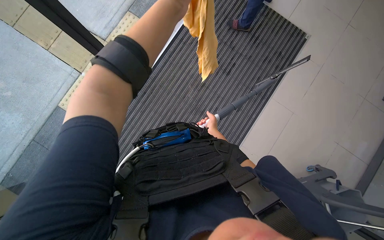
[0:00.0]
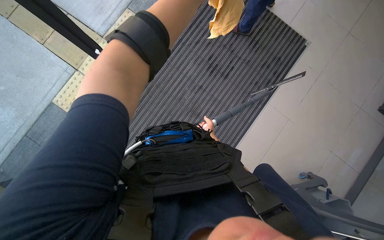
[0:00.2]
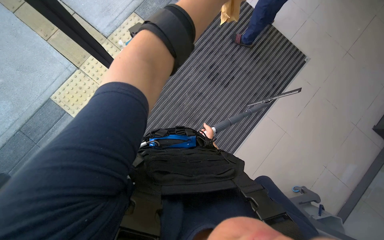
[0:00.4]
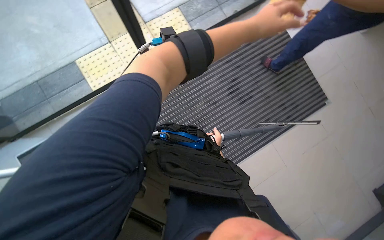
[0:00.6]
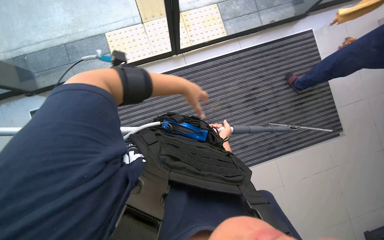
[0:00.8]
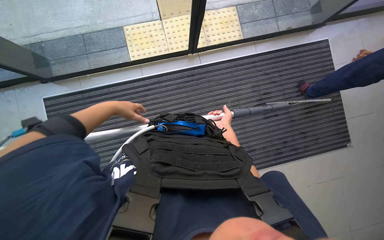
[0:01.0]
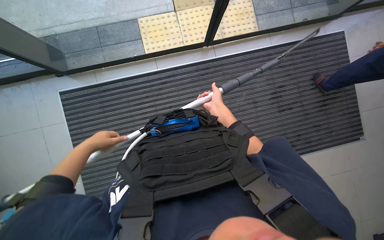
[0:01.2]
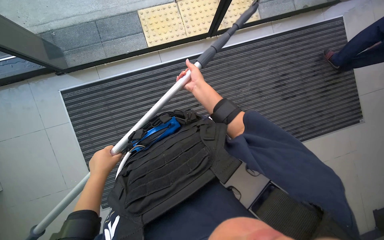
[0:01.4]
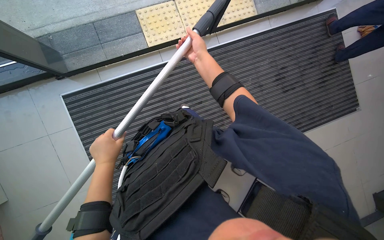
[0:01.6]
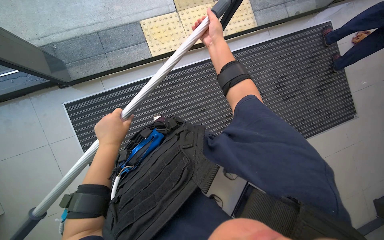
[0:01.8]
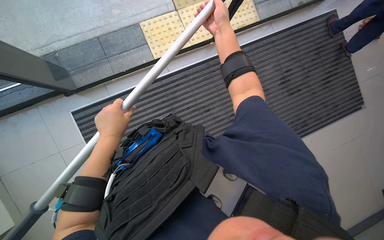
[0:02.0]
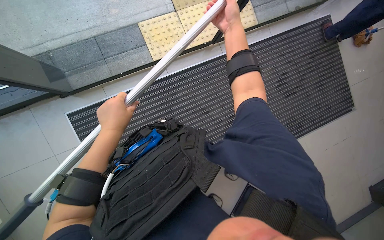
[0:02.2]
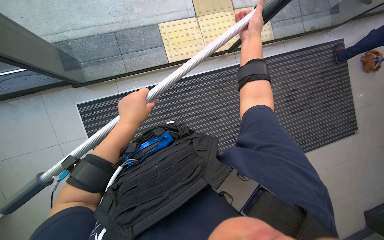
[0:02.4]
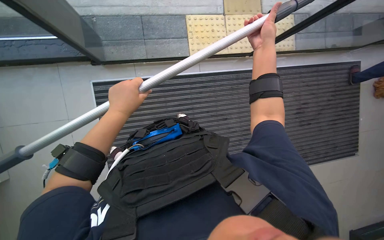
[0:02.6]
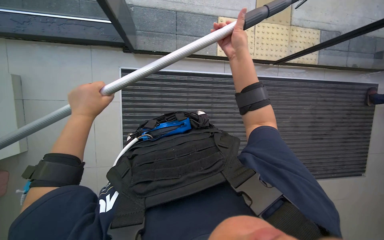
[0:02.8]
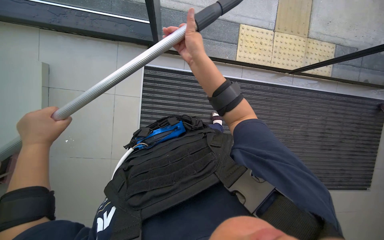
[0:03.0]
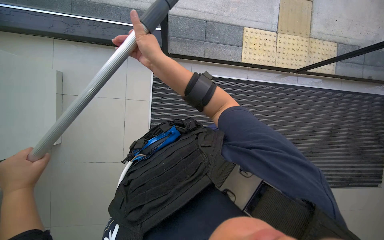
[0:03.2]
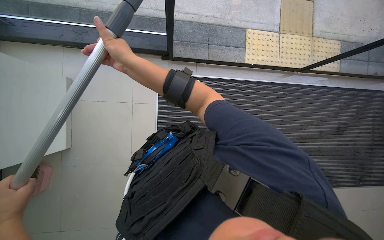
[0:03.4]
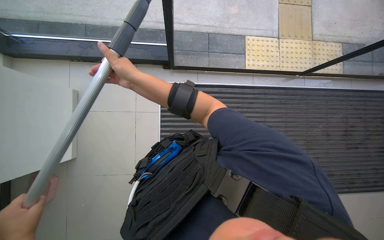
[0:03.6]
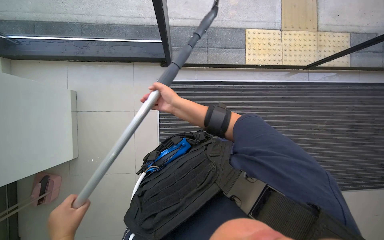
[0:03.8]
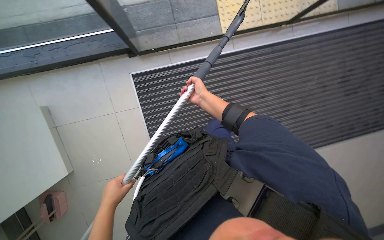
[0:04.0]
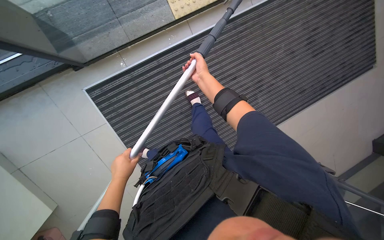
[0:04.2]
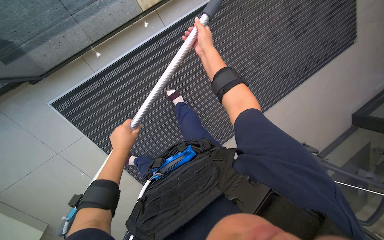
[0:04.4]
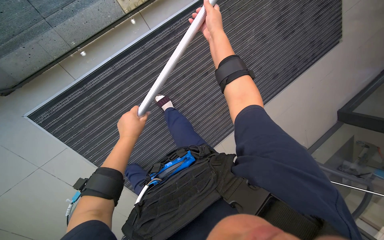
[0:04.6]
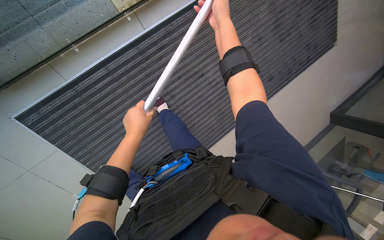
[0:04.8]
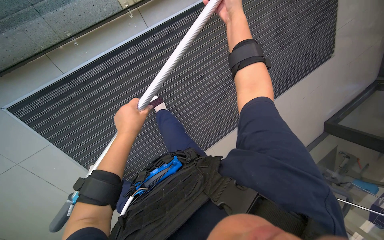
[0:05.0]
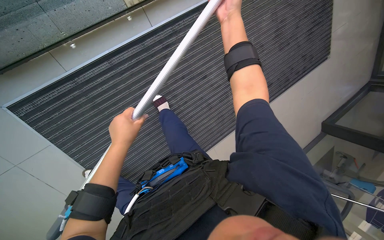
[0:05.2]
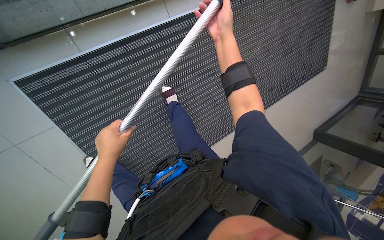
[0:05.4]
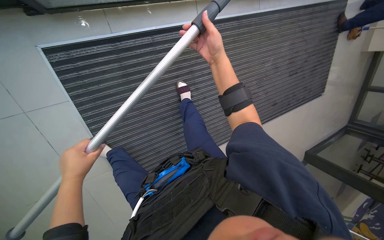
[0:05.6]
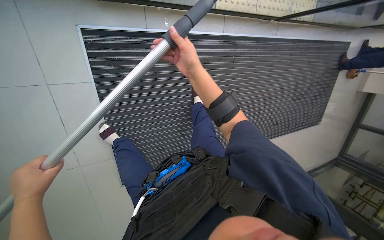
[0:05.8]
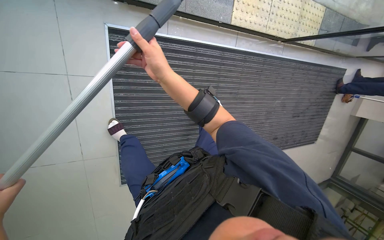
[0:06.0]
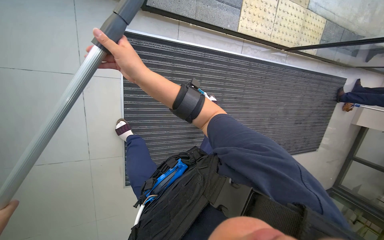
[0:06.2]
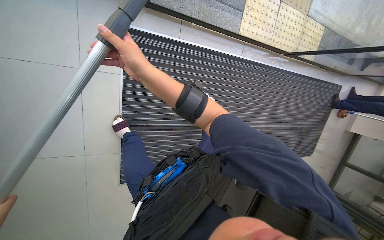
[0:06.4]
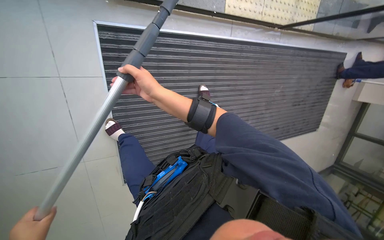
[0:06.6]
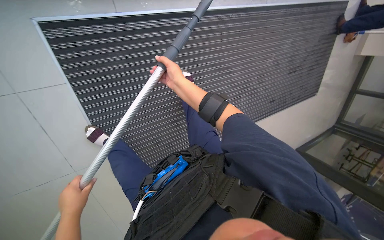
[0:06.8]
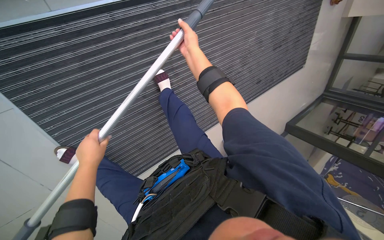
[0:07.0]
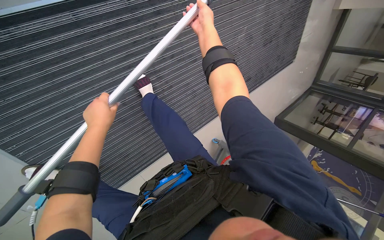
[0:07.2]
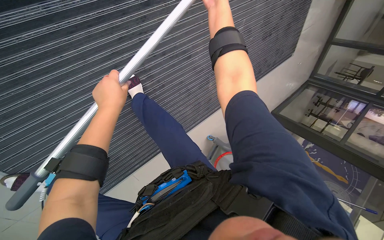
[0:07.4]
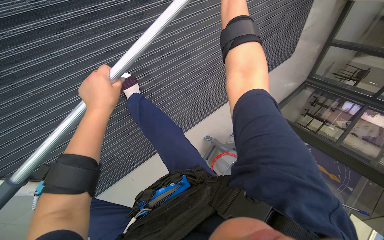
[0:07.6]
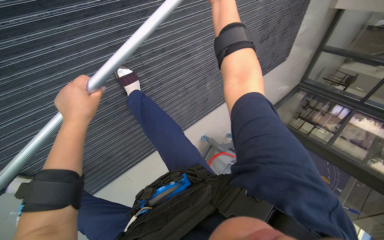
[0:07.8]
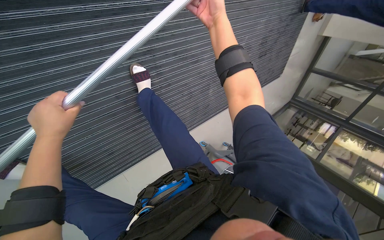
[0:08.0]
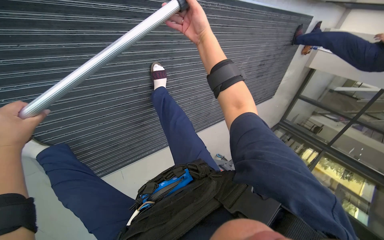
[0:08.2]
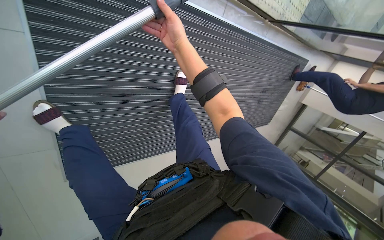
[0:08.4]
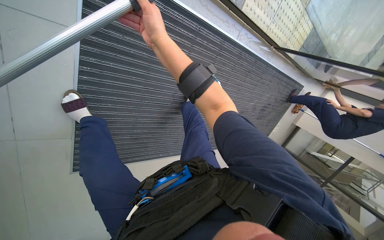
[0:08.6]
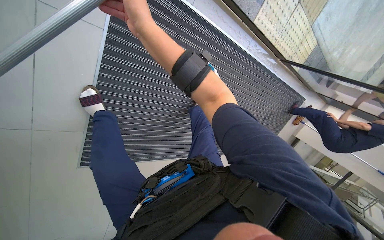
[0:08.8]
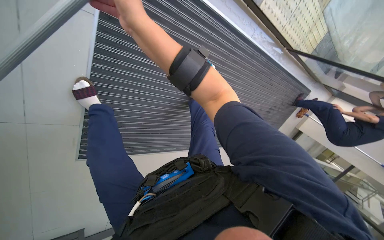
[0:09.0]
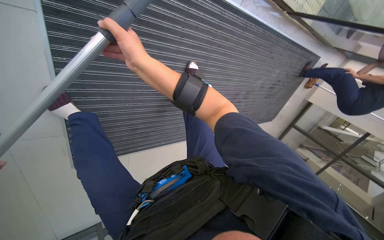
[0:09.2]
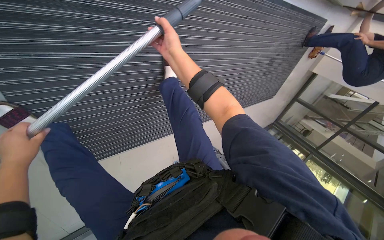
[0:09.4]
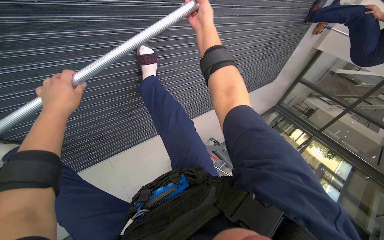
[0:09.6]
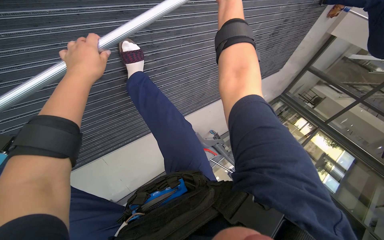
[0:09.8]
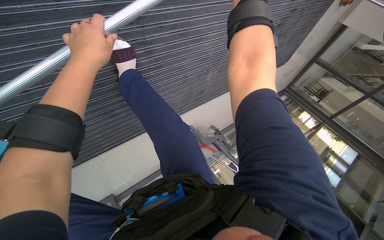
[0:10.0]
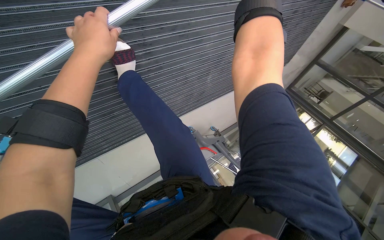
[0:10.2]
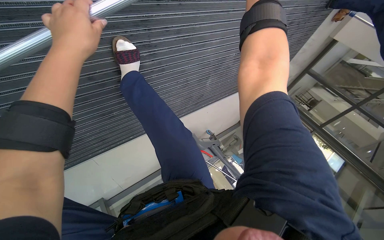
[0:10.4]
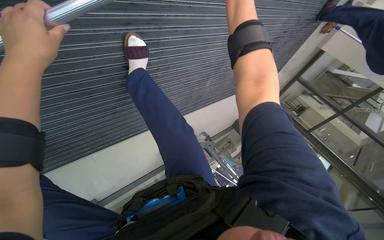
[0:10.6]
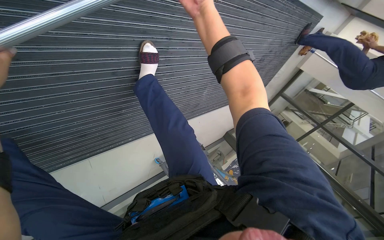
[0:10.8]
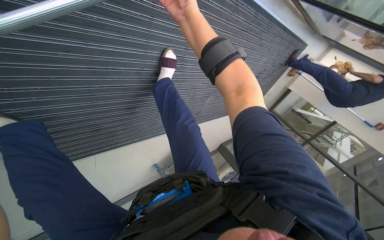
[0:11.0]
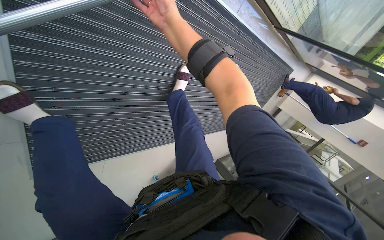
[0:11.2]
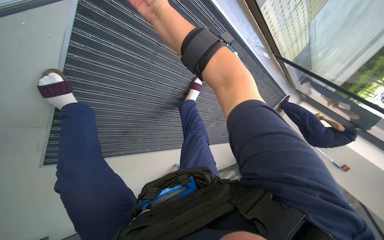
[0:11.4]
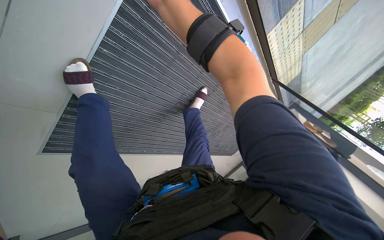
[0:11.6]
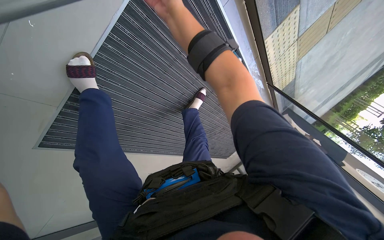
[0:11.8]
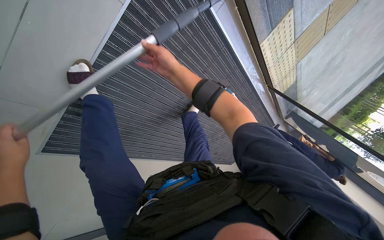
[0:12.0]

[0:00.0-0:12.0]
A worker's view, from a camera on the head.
Job: cleaning windows.
The whole recording: Cleaning glass windows. The worker cleans the large glass windows using a squeegee on a long pole and a cloth.
0:00.0 to 0:01.6: The scene turns approximately 40 degrees clockwise in the picture.
0:01.6 to 0:03.0: The left hand moves to the left and nearer to the camera, about 35 cm.
0:03.0 to 0:04.4: The scene turns some 30 degrees counterclockwise in the picture.
0:06.0 to 0:07.6: The head travels roughly 70 cm. The wearer looks about 25 degrees further downward.
0:07.6 to 0:09.0: The camera travels roughly 70 cm. The view tilts roughly 20 degrees upward. The scene rotates clockwise by some 30 degrees.
0:09.0 to 0:10.4: The head travels approximately 60 cm. The view tips downward by approximately 30 degrees.
0:10.4 to 0:12.0: The camera is carried about 80 cm. The camera sweeps to the right, by roughly 20 degrees. The wearer looks roughly 35 degrees further upward.

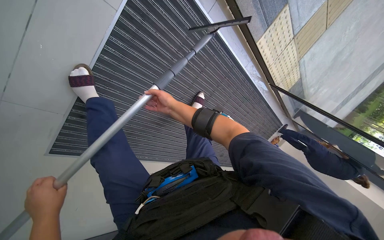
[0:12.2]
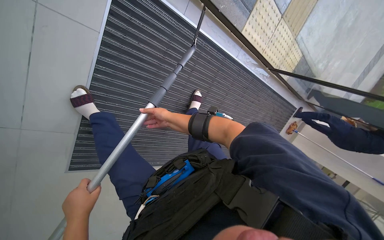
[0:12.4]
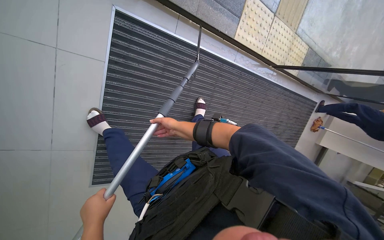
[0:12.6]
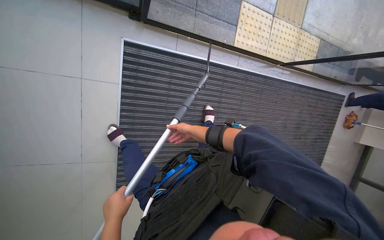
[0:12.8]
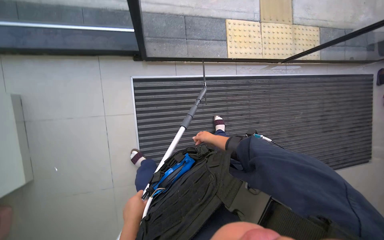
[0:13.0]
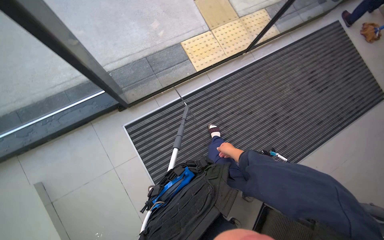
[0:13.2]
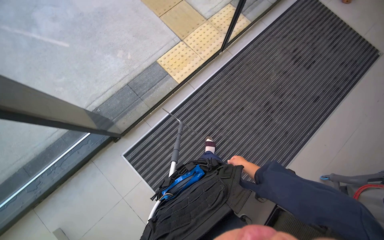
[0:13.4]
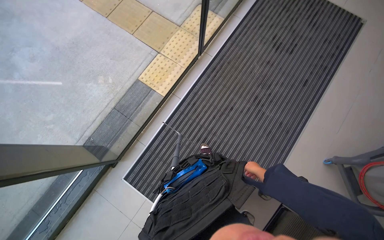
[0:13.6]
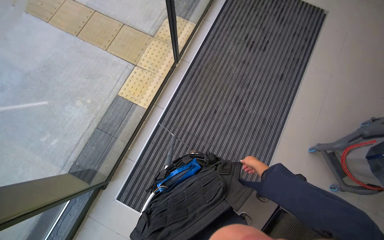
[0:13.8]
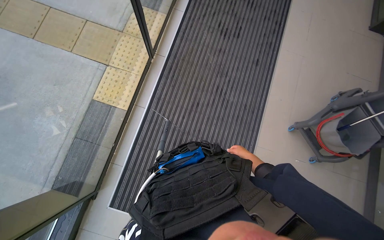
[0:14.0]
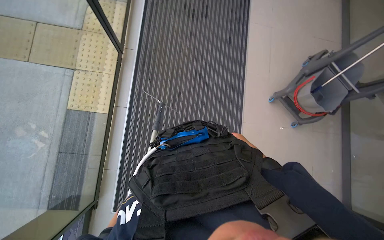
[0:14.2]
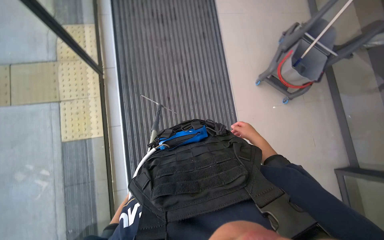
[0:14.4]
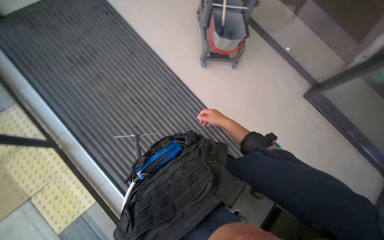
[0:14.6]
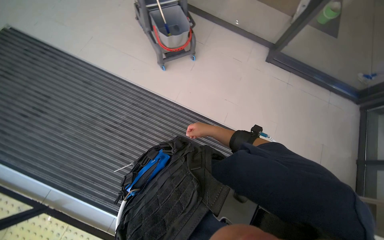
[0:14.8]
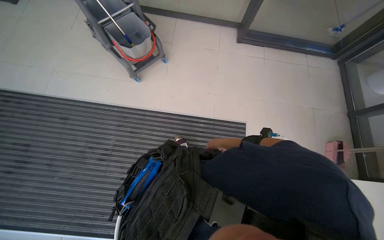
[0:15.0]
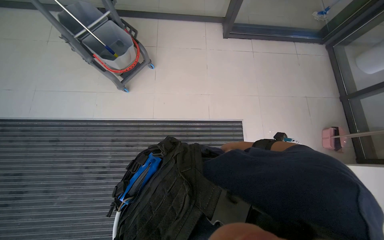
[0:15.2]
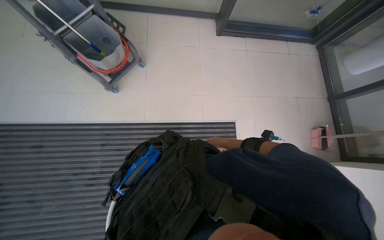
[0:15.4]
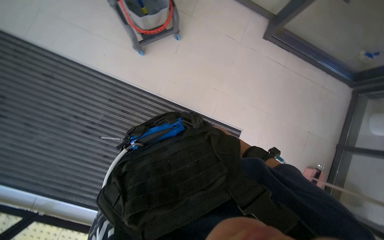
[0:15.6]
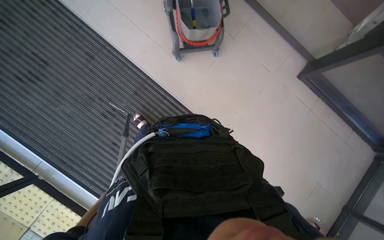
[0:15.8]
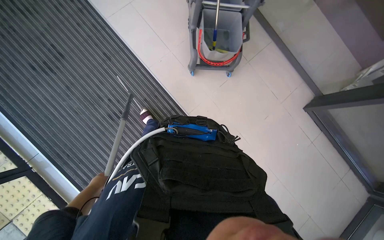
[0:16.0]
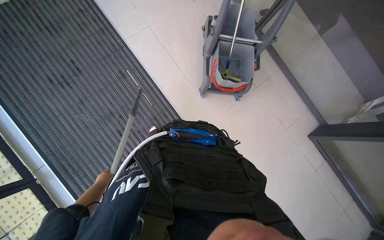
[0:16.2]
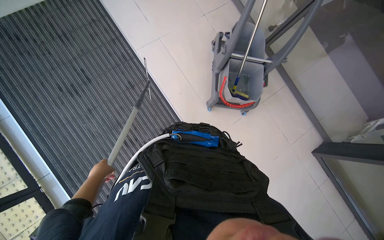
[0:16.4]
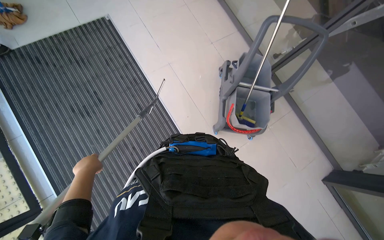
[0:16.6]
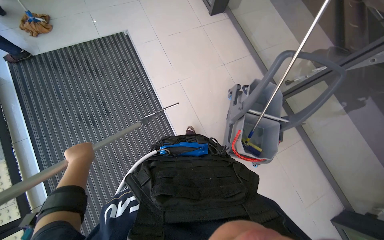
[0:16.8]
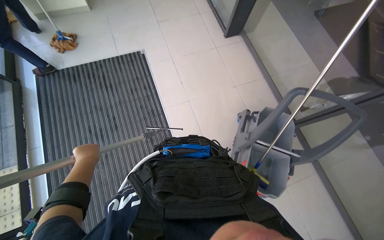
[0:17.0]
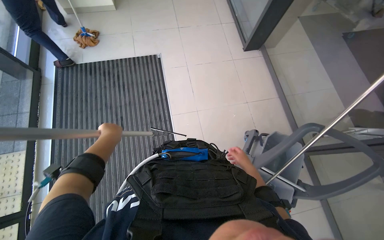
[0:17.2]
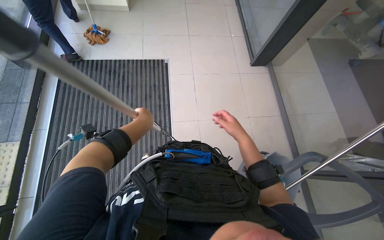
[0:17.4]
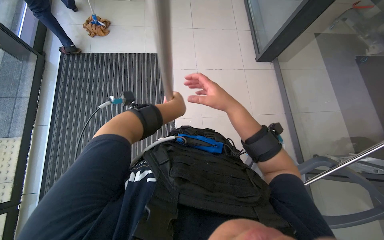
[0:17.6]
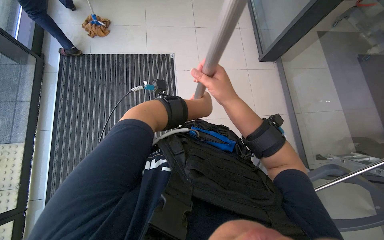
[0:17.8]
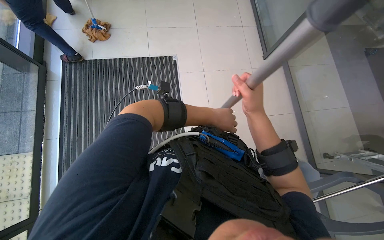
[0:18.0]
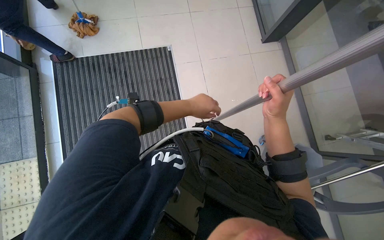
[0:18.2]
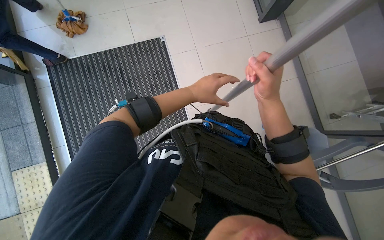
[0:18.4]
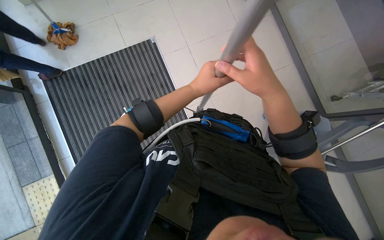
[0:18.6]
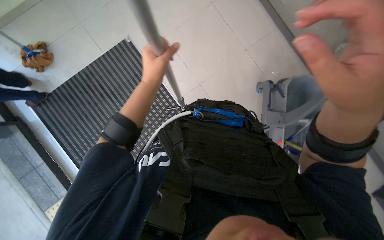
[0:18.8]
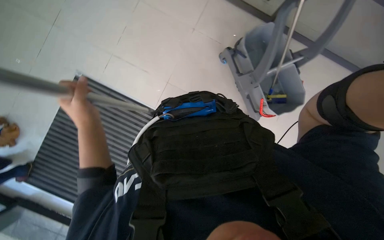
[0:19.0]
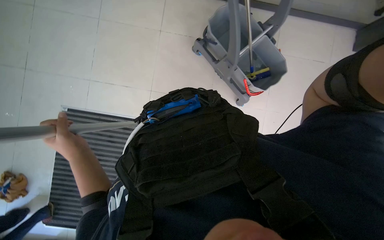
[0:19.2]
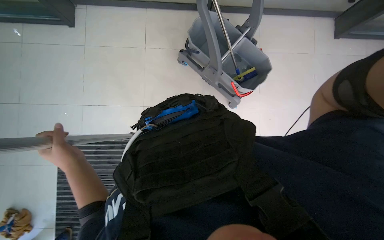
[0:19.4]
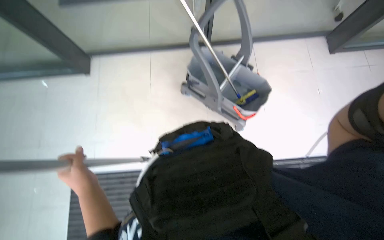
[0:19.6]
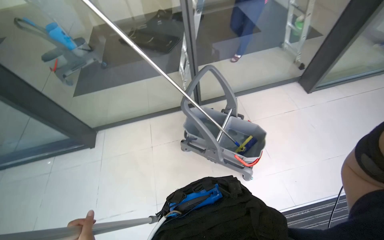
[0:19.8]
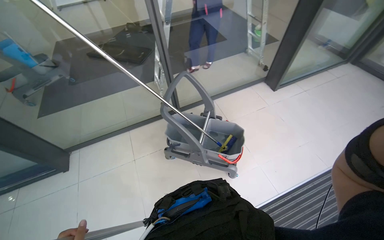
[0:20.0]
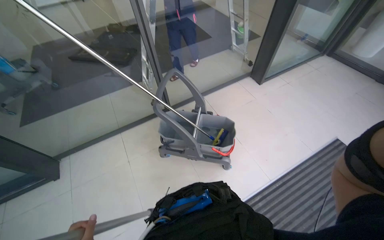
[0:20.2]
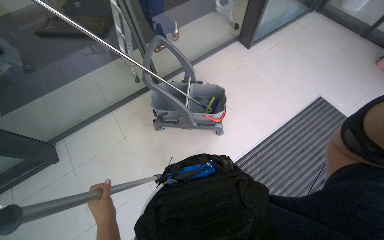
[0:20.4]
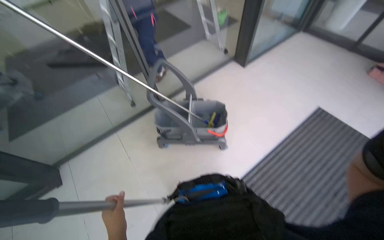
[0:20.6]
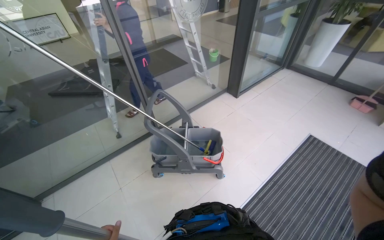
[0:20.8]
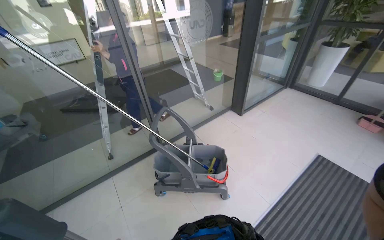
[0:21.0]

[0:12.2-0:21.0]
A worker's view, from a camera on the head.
Job: cleaning windows.
The whole recording: Cleaning glass windows. The worker cleans the large glass windows using a squeegee on a long pole and a cloth.
0:12.2 to 0:13.6: The camera is carried approximately 1 m. The camera sweeps to the left, by approximately 40 degrees. The camera pitches upward, by approximately 25 degrees. The scene turns roughly 85 degrees counterclockwise in the picture.
0:13.6 to 0:15.2: The head turns to the right by approximately 125 degrees.
0:15.2 to 0:16.6: The wearer moves about 70 cm. The scene rotates clockwise by some 60 degrees.
0:16.6 to 0:18.0: The camera travels about 40 cm.
0:18.0 to 0:19.6: The scene rotates counterclockwise by approximately 85 degrees.
0:19.6 to 0:21.0: The wearer looks about 30 degrees further to the right. The wearer looks roughly 40 degrees further upward.
